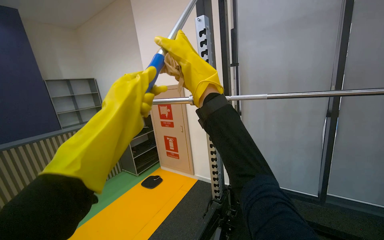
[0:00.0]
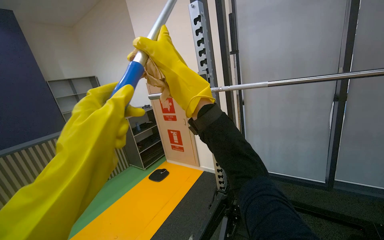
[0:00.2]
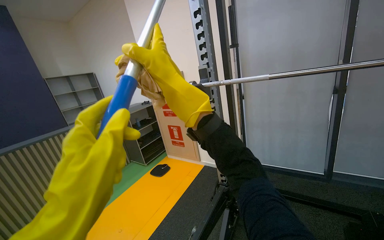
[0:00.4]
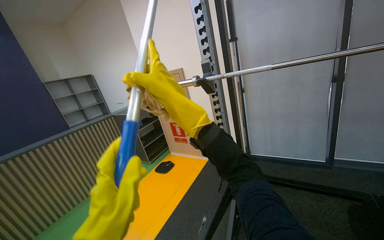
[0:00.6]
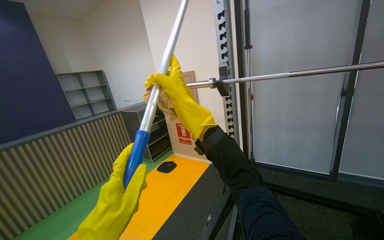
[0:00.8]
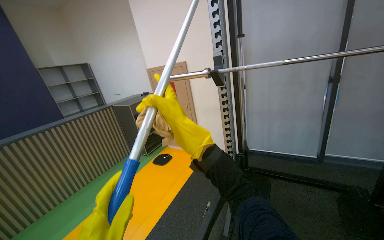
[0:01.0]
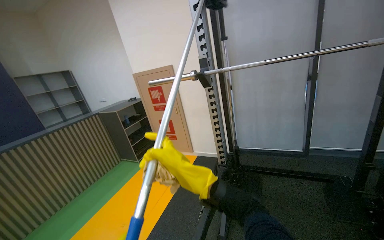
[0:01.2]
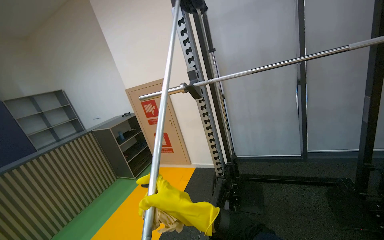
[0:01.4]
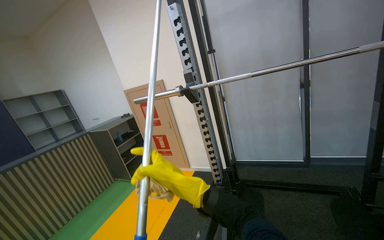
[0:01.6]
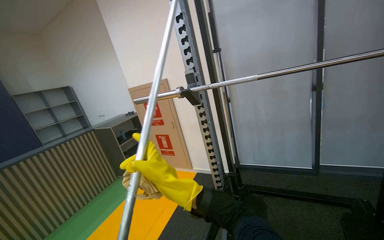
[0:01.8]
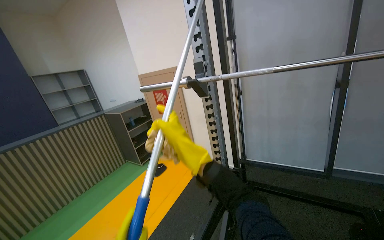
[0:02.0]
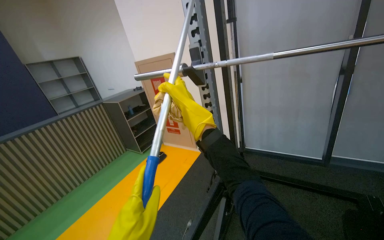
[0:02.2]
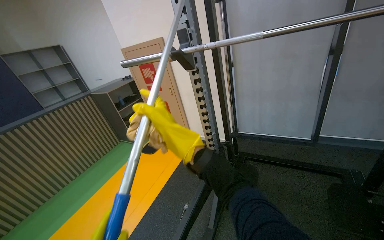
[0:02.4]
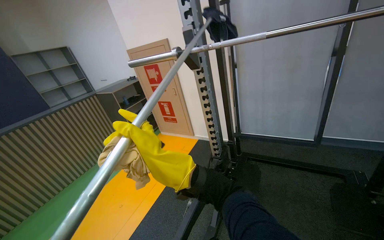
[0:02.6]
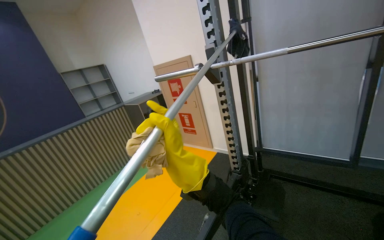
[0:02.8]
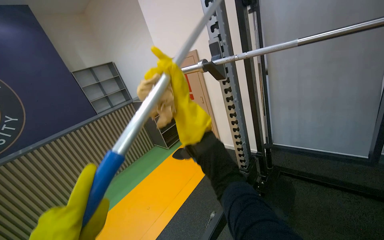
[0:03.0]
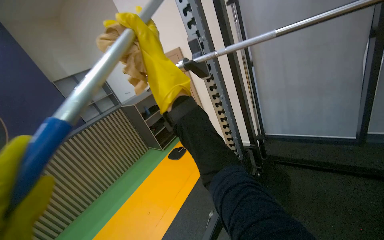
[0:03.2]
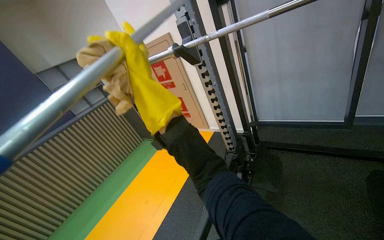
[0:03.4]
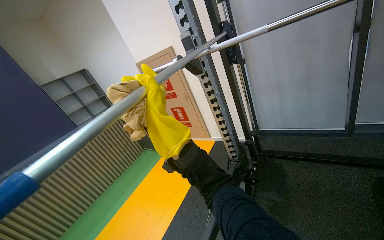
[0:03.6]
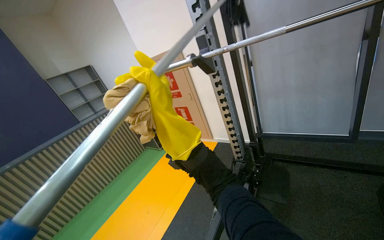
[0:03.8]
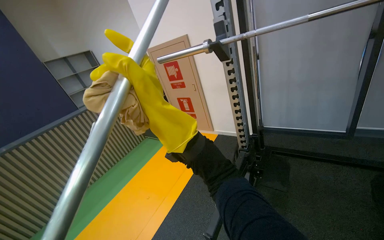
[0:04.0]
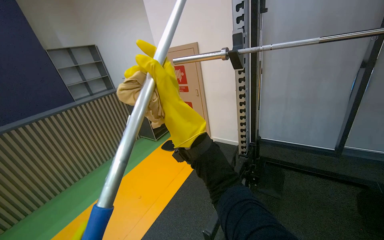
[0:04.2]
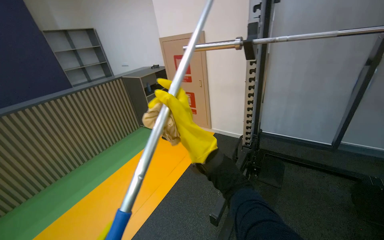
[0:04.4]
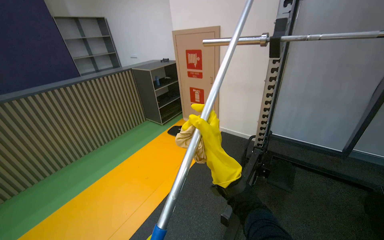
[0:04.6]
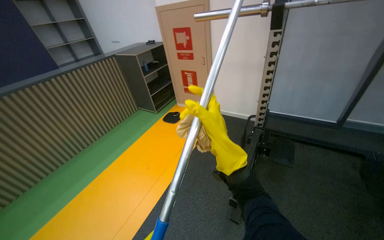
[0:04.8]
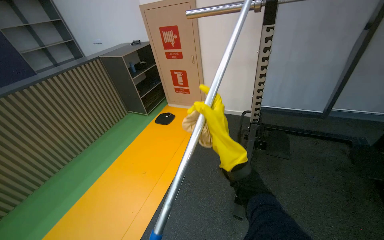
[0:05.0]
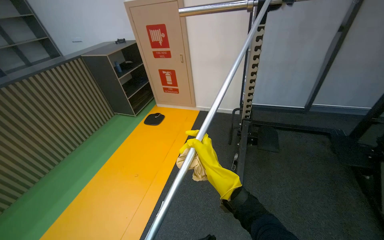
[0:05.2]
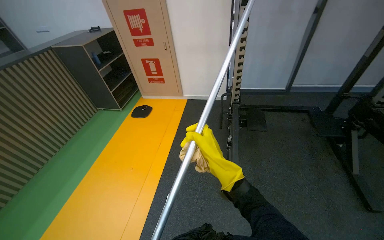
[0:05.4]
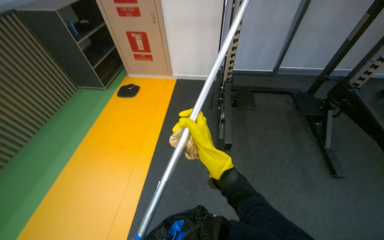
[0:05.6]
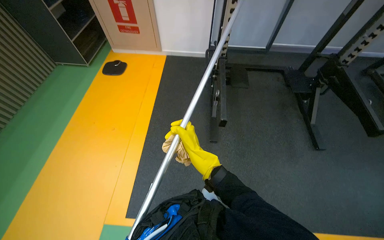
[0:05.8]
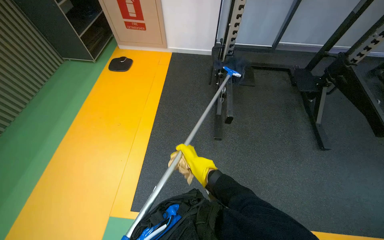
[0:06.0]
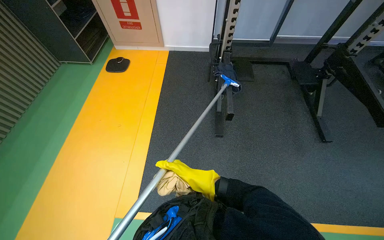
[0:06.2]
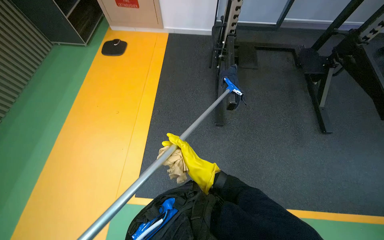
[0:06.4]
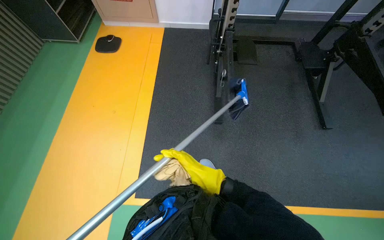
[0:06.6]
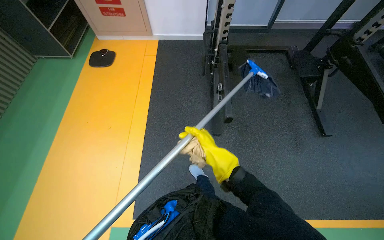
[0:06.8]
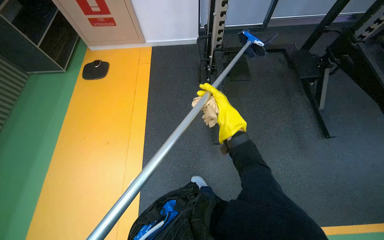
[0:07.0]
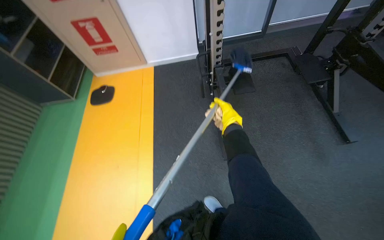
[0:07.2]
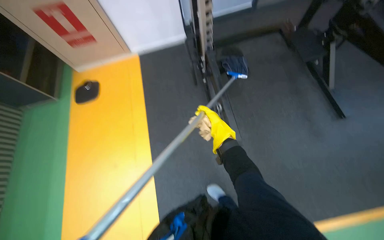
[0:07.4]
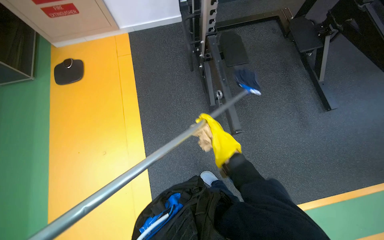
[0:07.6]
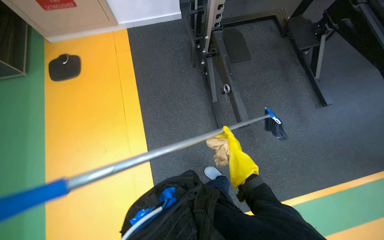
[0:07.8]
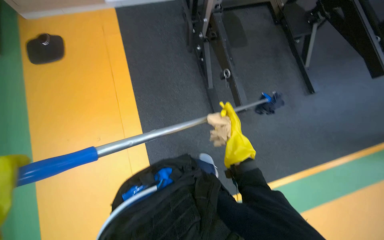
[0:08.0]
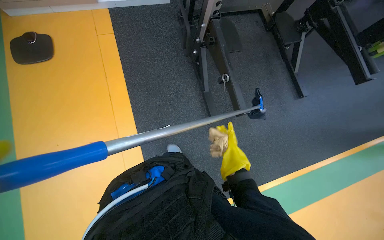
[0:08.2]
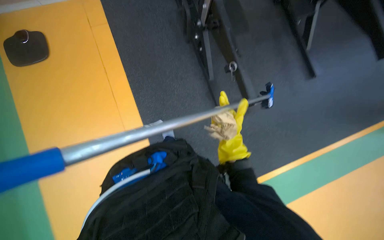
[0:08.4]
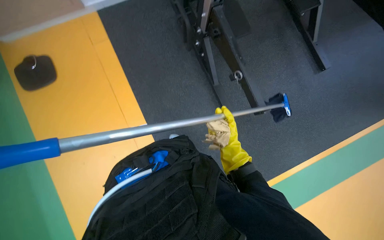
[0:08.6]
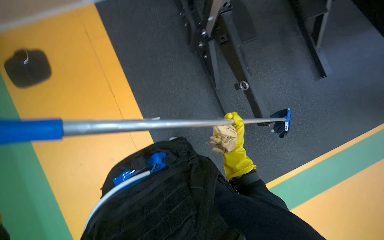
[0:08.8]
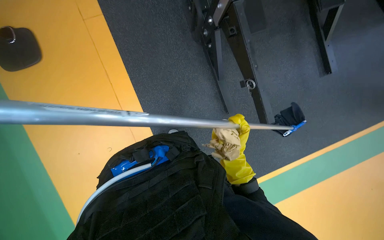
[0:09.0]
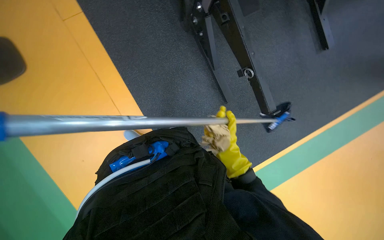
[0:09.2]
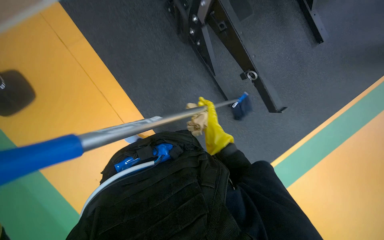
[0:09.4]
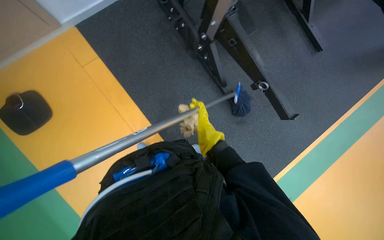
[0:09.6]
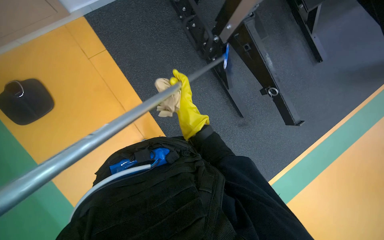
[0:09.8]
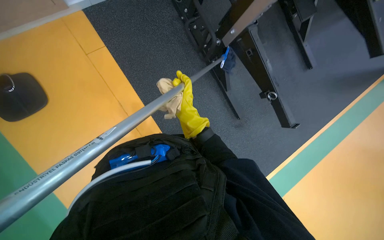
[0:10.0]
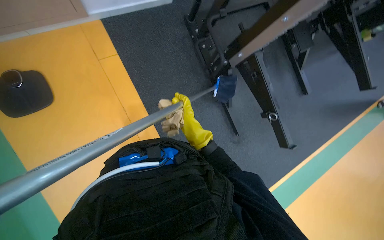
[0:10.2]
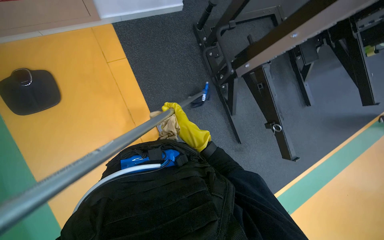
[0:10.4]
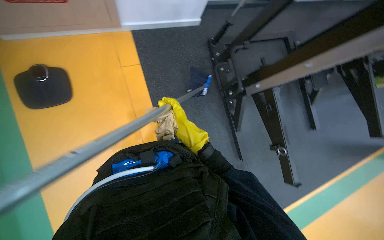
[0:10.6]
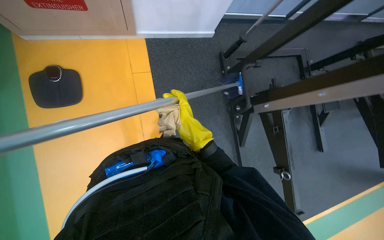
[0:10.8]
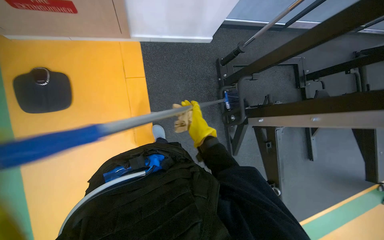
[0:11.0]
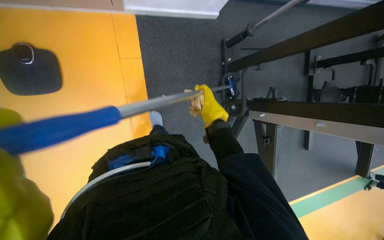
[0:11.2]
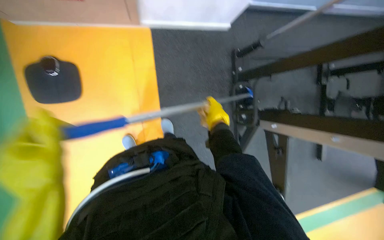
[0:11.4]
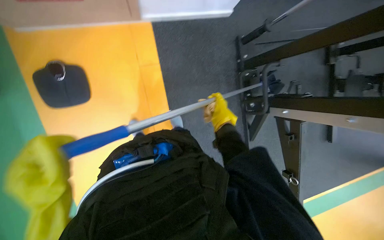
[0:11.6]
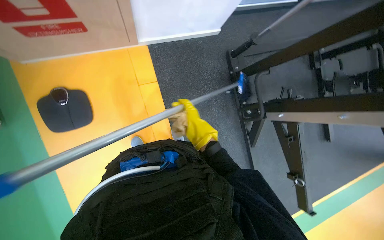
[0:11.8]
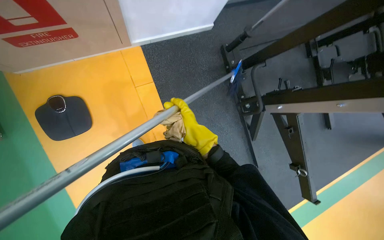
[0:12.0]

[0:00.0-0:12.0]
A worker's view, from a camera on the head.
Job: wiping surfaces.
The whole recording: Cleaning Smith machine. The worker uses a long-handled tool to clean the floor around and wipe the bar of the Smith machine.
0:00.0 to 0:01.6: The right hand travels down the picture by about 30 cm.
0:01.6 to 0:03.0: The camera sweeps to the left, by about 15 degrees. The right hand swings up and down the picture, about 20 cm each way, with 2 reversals.
0:03.0 to 0:04.4: The right hand swings nearer and farther, approximately 20 cm each way, with 2 reversals.
0:04.4 to 0:06.0: The camera is carried roughly 50 cm. The head turns to the right by about 30 degrees. The view tilts approximately 25 degrees downward.
0:06.0 to 0:07.6: The camera is carried approximately 50 cm. The wearer looks roughly 15 degrees further downward.
0:07.6 to 0:09.0: The right hand moves down the picture, about 15 cm.
0:09.0 to 0:10.4: The right hand goes roughly 35 cm to the left.
0:10.4 to 0:12.0: The camera travels approximately 40 cm.

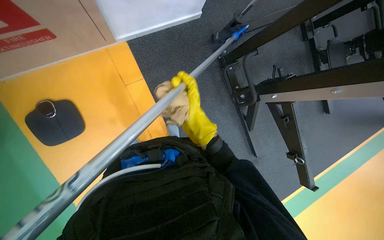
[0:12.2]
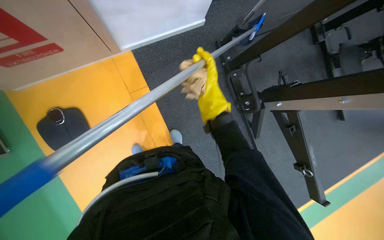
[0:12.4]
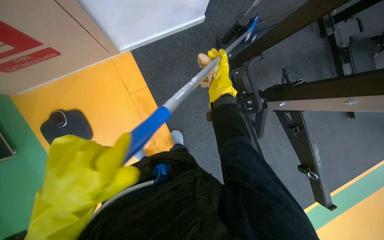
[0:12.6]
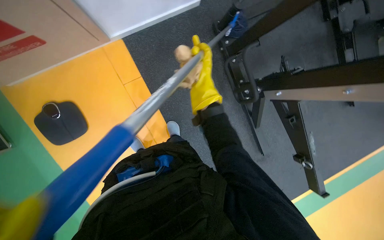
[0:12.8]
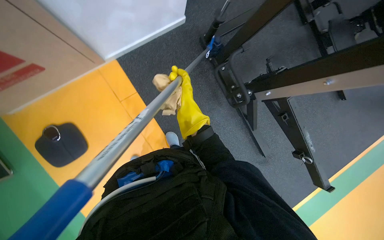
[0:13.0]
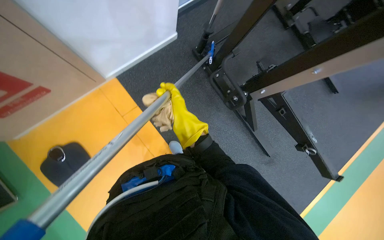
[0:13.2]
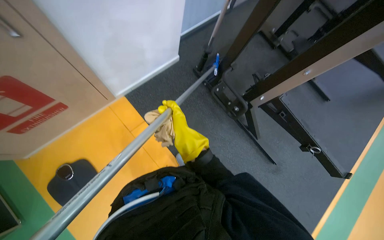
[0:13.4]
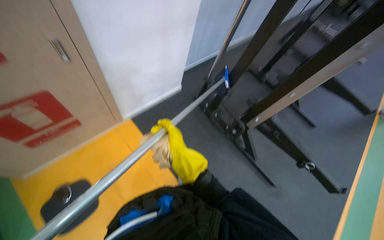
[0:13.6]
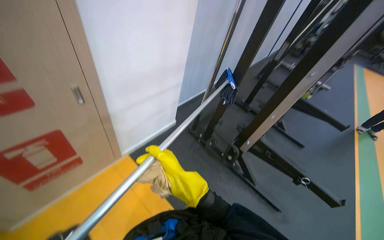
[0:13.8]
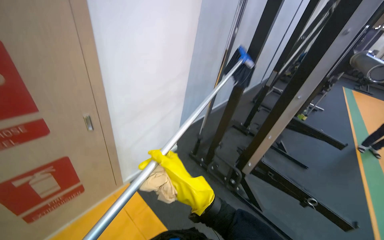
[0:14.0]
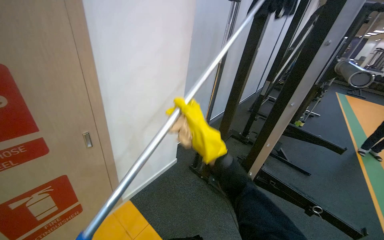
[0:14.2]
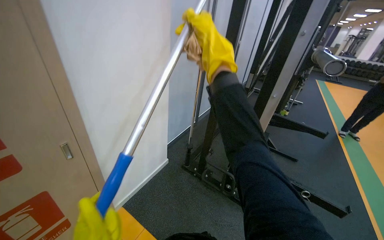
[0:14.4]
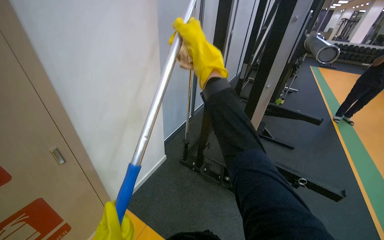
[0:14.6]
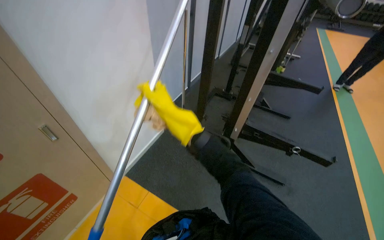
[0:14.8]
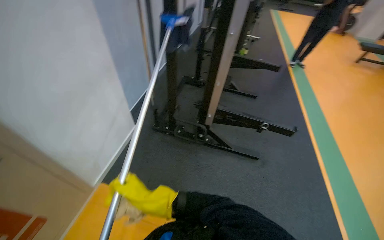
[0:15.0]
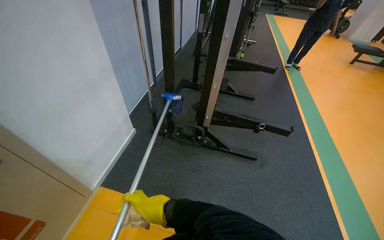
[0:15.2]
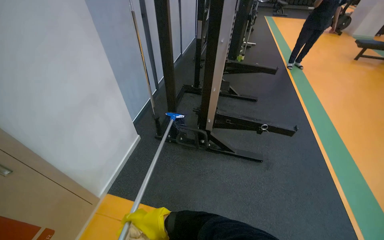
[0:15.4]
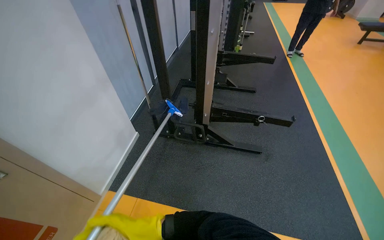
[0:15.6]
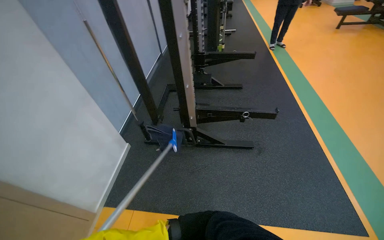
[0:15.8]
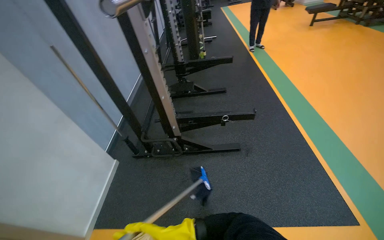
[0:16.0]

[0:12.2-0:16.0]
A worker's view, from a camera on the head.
Job: wiping surfaces.
The whole recording: Cleaning Smith machine. The worker uses a long-handled tool to clean the floor around and wipe the bar of the Smith machine.
0:12.2 to 0:13.4: The view tips upward by some 15 degrees. The right hand goes up the picture and returns, some 20 cm each way.
0:13.4 to 0:14.8: The head turns to the right by approximately 25 degrees. The view tips upward by roughly 25 degrees.
0:14.8 to 0:16.0: The scene turns approximately 30 degrees counterclockwise in the picture.

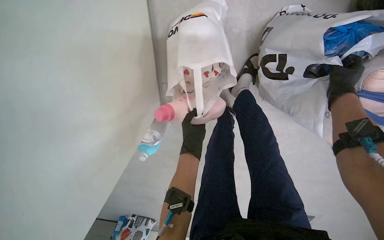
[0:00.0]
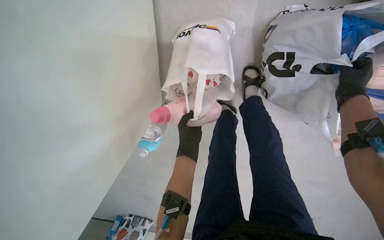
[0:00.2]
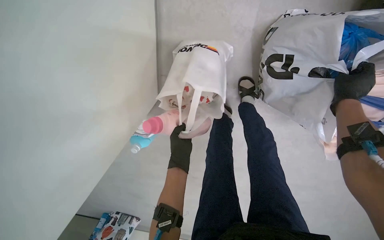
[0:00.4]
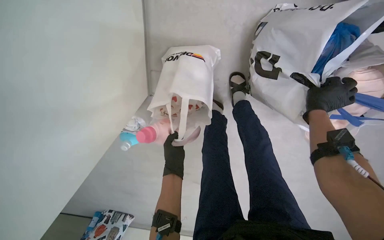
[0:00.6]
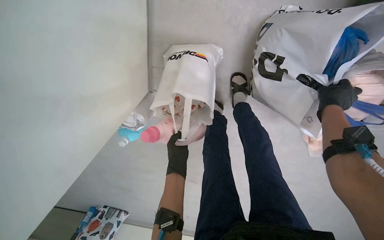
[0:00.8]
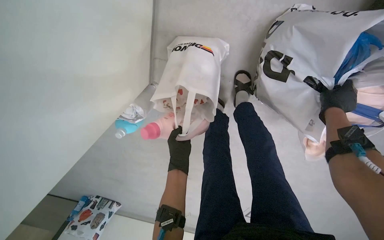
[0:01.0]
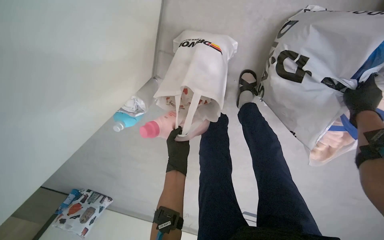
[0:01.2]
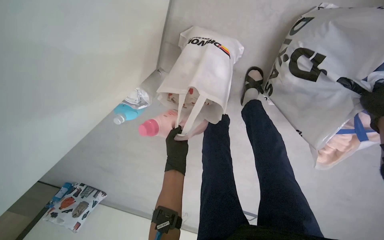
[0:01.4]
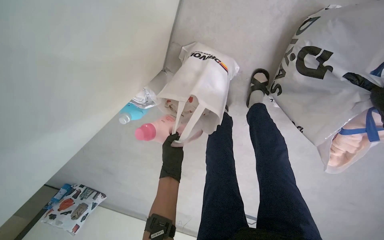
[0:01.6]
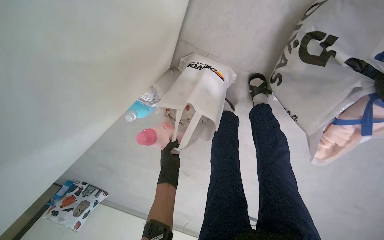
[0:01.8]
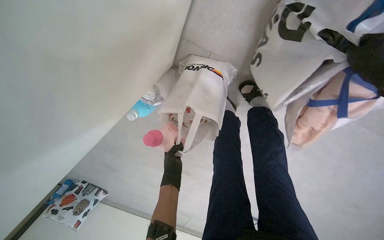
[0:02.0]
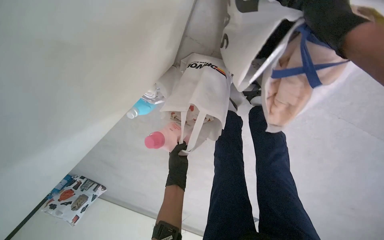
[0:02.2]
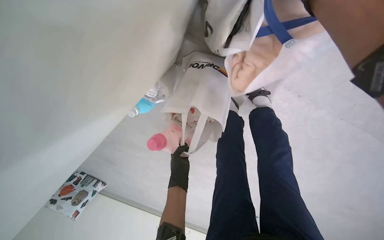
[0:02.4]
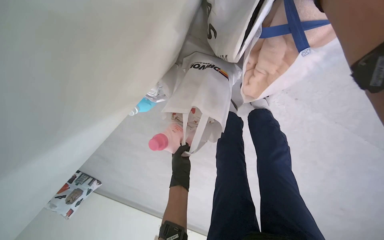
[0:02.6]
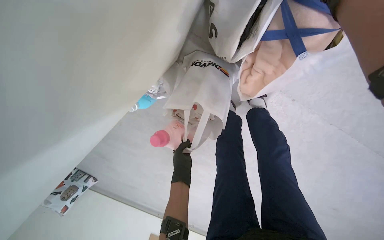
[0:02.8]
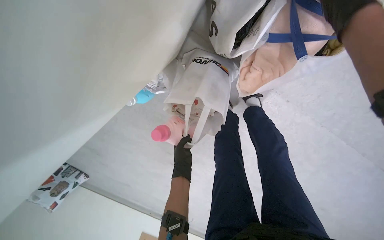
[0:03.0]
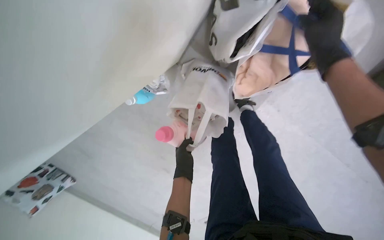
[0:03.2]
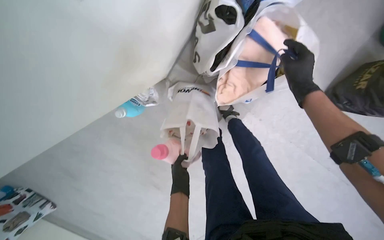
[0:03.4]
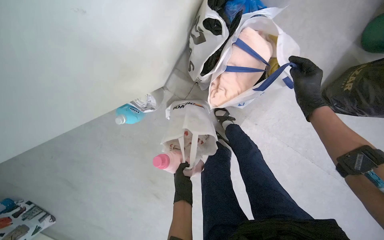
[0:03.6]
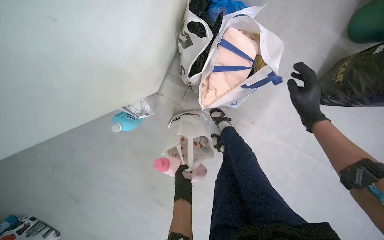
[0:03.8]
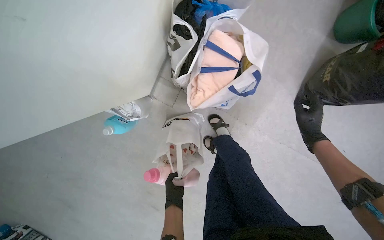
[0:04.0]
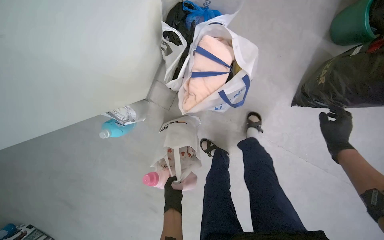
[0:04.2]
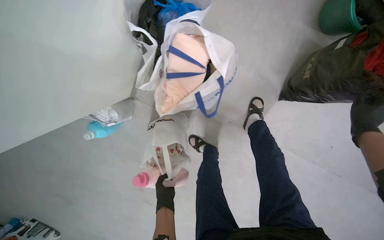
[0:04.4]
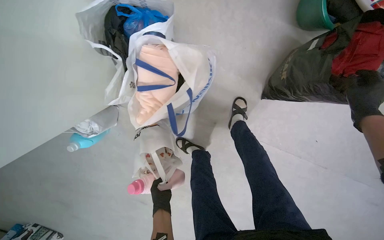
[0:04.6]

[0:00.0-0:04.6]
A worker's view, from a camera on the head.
Job: managing laundry.
The whole recording: Sorting items from bags. The worker sorts various items by picking them up from different bags on the floor.
0:00.0 to 0:01.6: The left hand heads farther from the camera, down the picture and to the left, covering about 20 cm.
0:01.6 to 0:03.0: The left hand is displaced to the right by roughly 10 cm.
